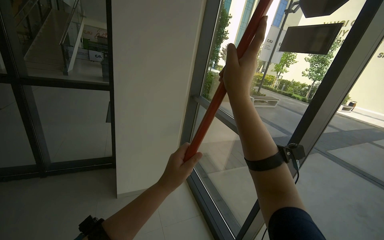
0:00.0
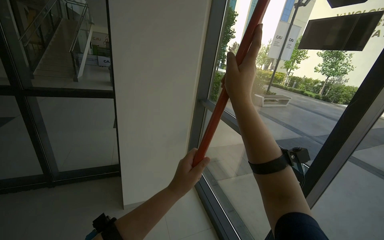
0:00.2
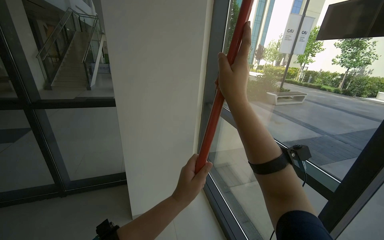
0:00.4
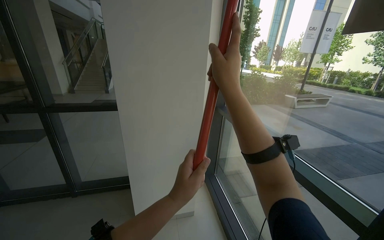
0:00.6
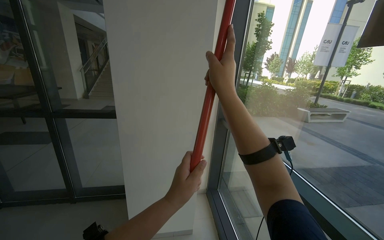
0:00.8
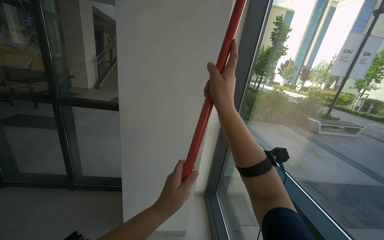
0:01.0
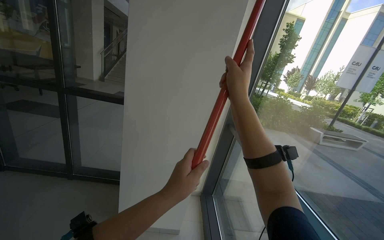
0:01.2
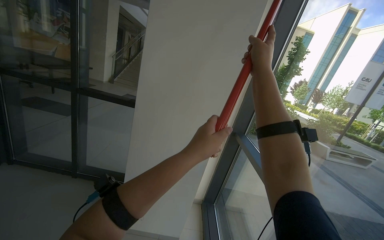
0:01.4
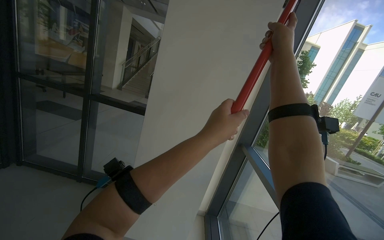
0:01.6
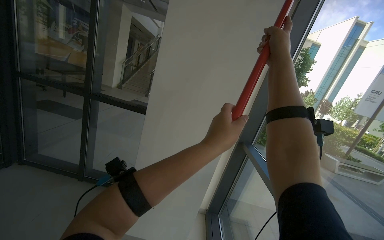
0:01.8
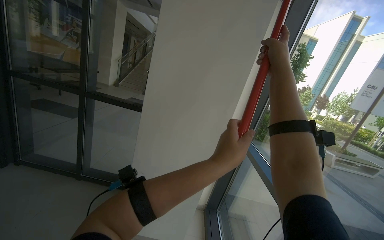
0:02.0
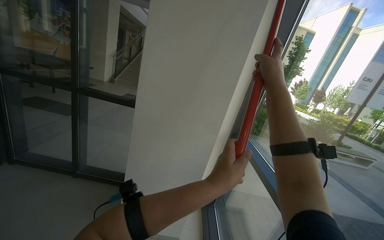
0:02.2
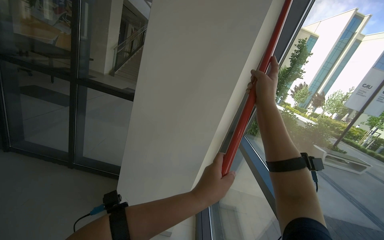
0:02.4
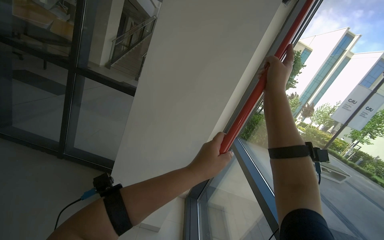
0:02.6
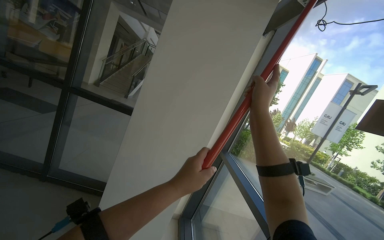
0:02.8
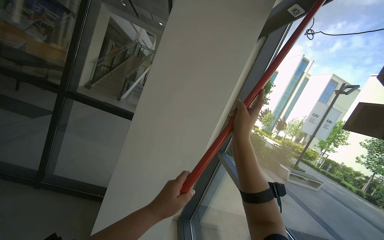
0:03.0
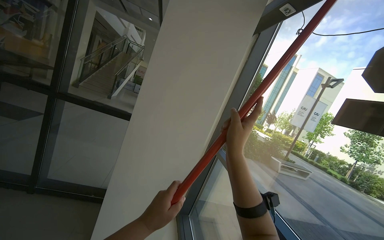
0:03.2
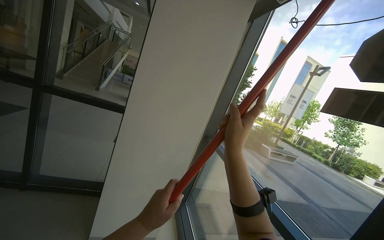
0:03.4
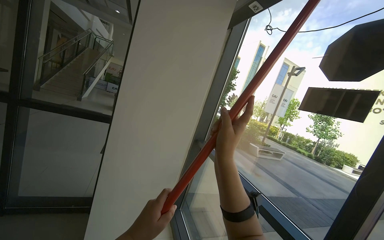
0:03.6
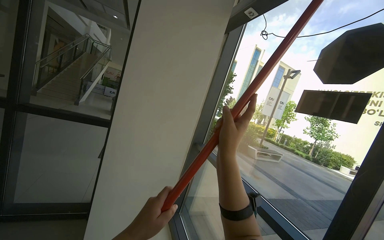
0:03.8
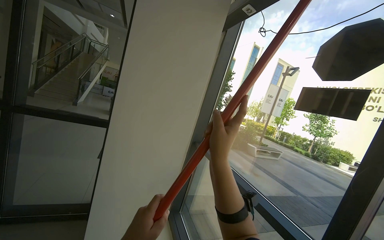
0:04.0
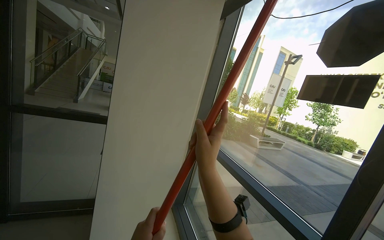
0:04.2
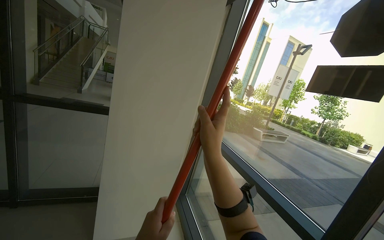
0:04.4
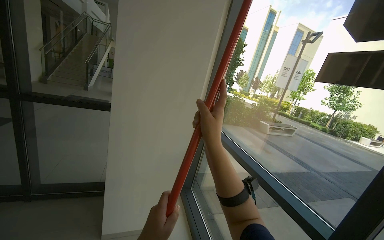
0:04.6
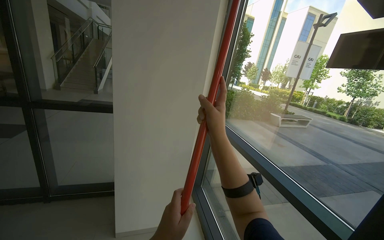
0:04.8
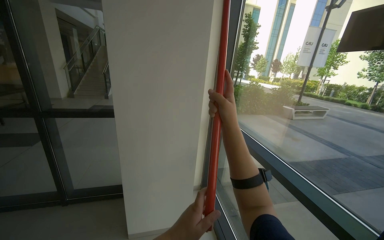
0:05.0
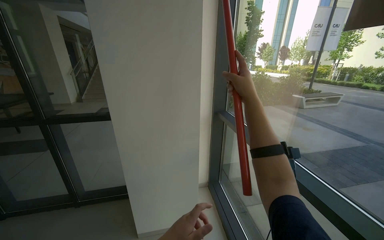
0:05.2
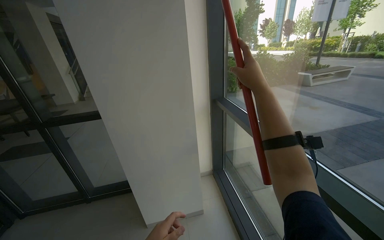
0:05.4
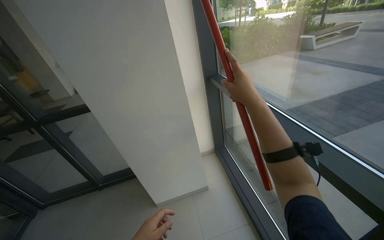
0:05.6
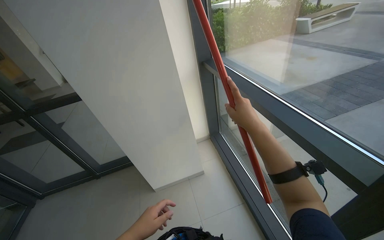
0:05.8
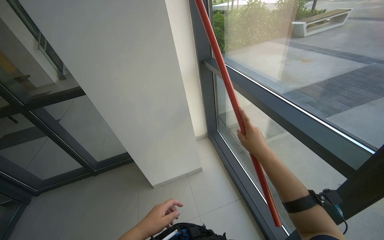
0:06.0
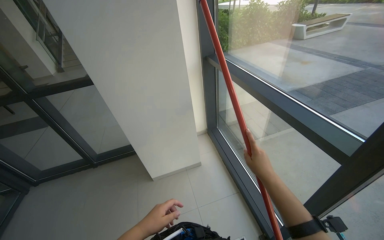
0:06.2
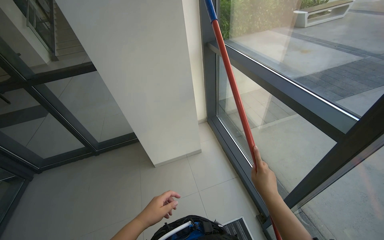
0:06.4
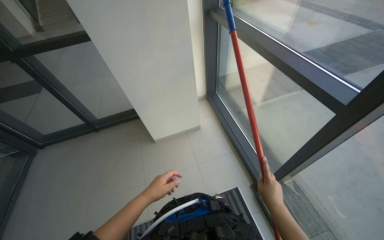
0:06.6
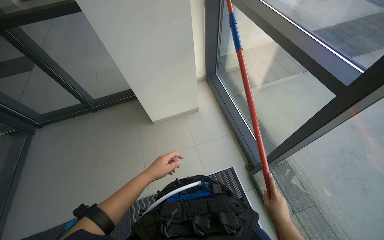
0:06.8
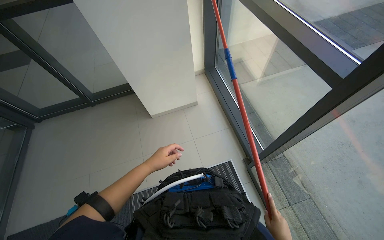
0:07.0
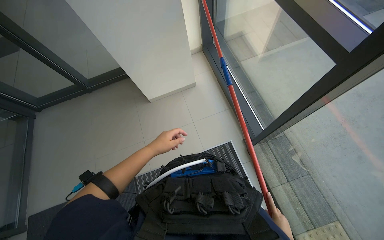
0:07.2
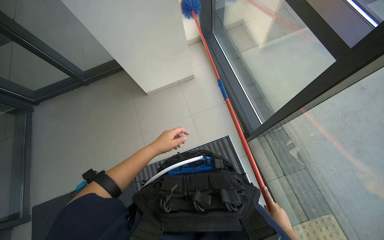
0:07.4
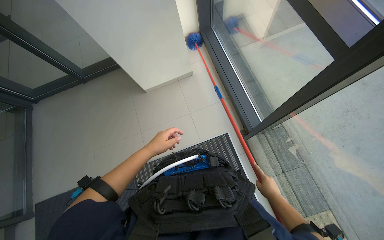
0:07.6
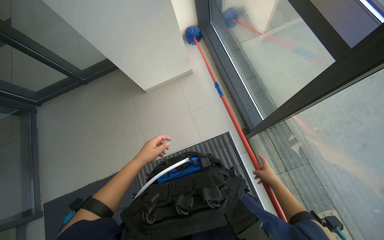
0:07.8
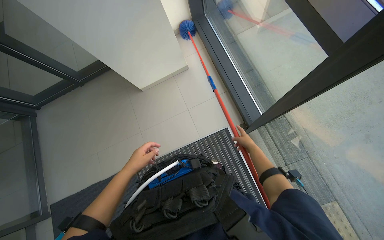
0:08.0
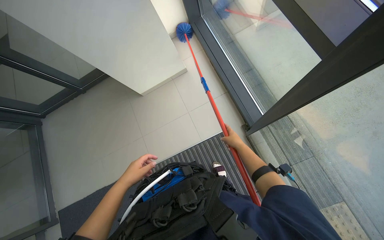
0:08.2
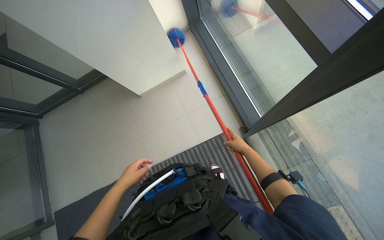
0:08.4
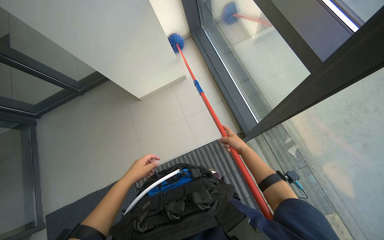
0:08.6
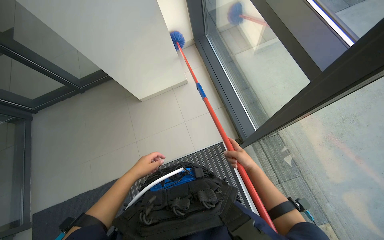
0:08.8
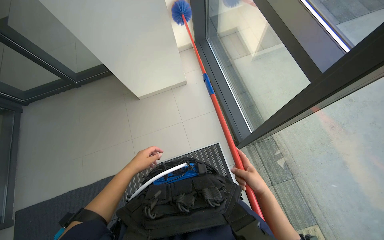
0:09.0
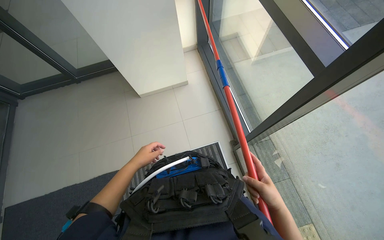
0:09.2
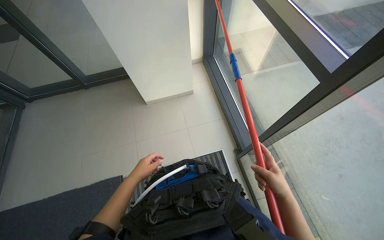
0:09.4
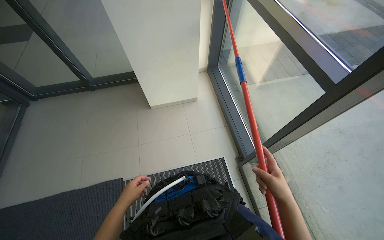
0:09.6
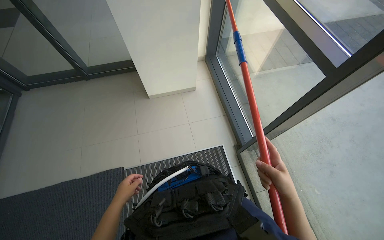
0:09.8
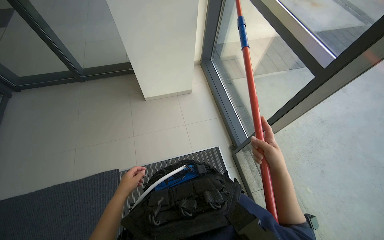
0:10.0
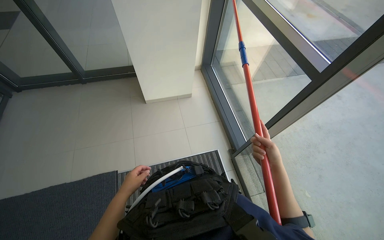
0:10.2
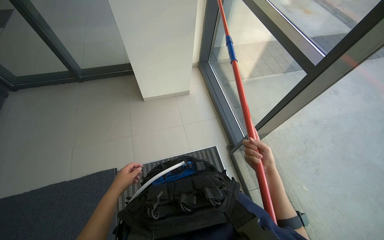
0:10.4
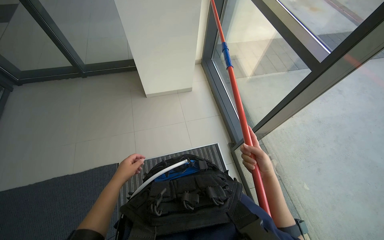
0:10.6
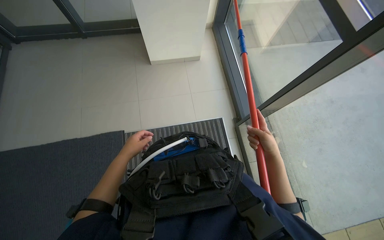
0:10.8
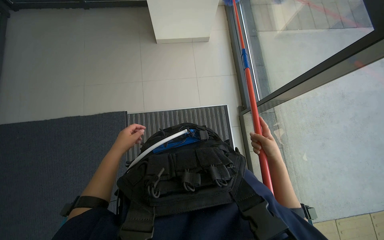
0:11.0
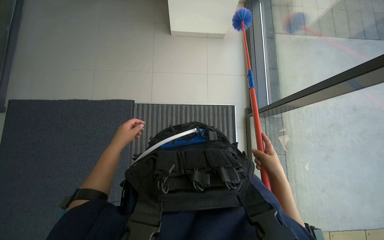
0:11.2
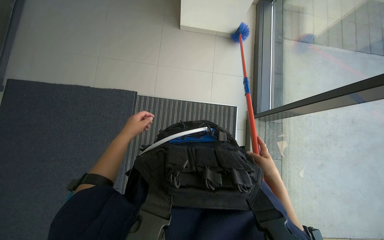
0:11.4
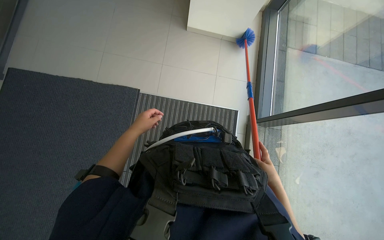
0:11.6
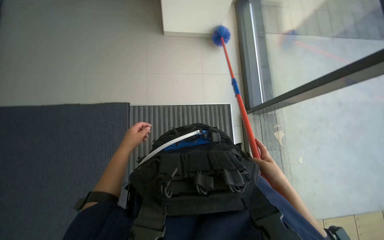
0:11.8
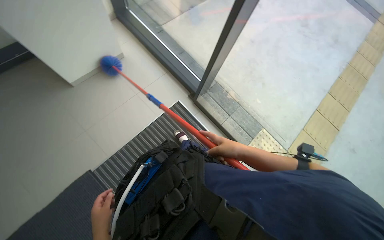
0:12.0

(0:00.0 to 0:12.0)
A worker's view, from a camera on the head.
Job: cleaning windows.
The whole recording: Dusting glass entrance doors and frames. The worker uses a long-handled duster to clean dust from the glass entrance doors and their frames.
0:00.0 - 0:01.6: The wearer looks some 25 degrees further to the left. The left hand moves up the picture and to the right, some 35 cm. Meanwhile the right hand heads up the picture, covering roughly 30 cm.
0:01.6 - 0:03.0: Both hands travel together down the picture and to the left, approximately 25 cm.
0:04.4 - 0:06.0: The wearer looks some 25 degrees further downward. The right hand shifts some 35 cm to the right and farther from the camera, and moves approximately 15 cm up the picture and comes back.
0:06.0 - 0:07.6: The view tips downward by approximately 35 degrees.
0:07.6 - 0:09.0: The right hand heads up the picture and nearer to the camera, covering approximately 15 cm.
0:10.4 - 0:12.0: The camera pitches downward, by some 20 degrees. The scene turns roughly 30 degrees counterclockwise in the picture.

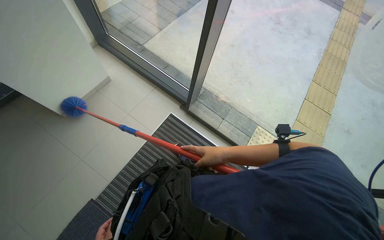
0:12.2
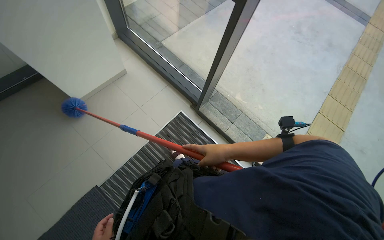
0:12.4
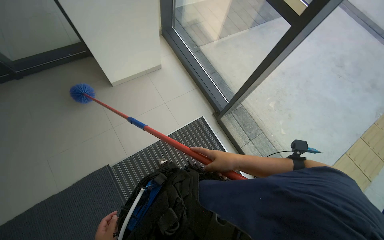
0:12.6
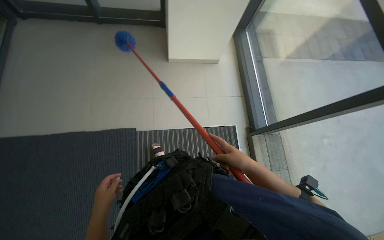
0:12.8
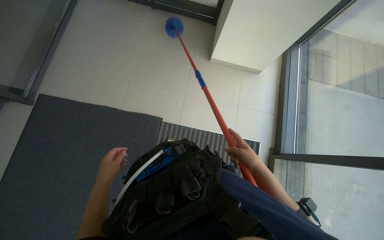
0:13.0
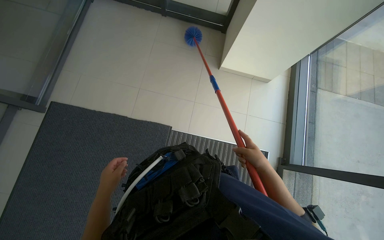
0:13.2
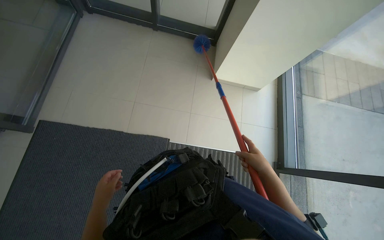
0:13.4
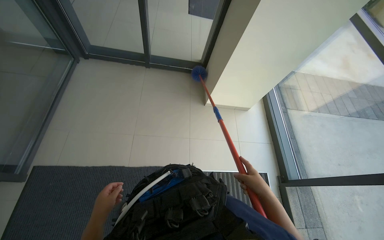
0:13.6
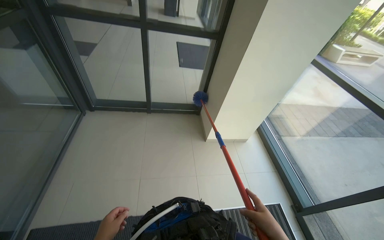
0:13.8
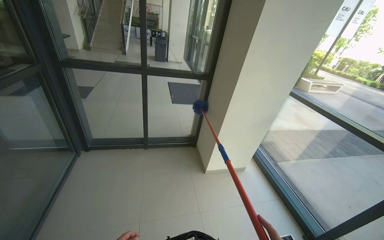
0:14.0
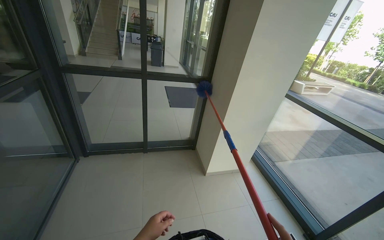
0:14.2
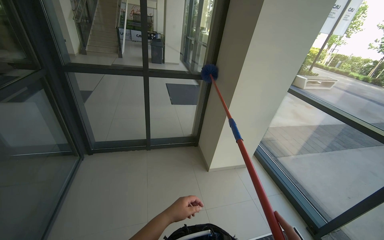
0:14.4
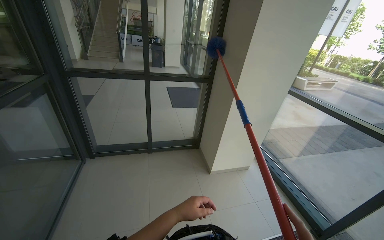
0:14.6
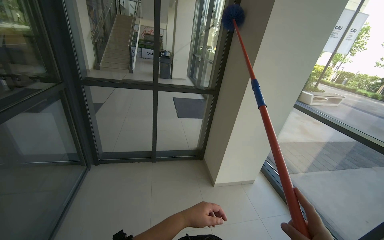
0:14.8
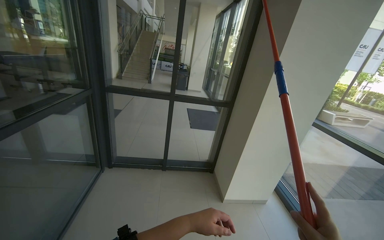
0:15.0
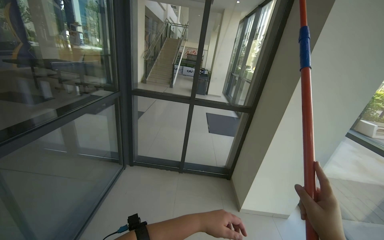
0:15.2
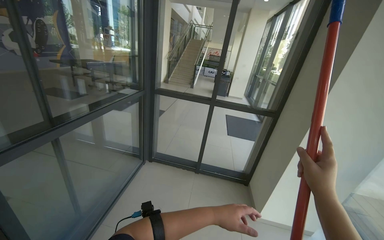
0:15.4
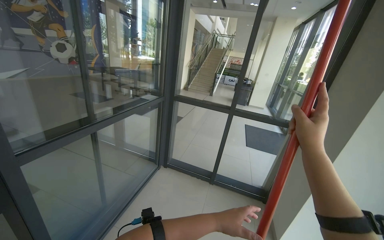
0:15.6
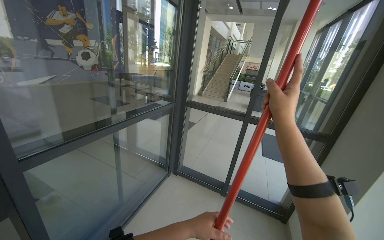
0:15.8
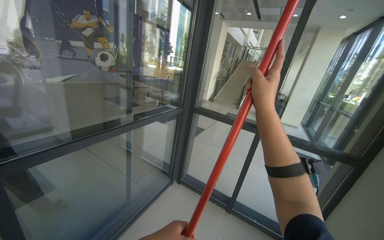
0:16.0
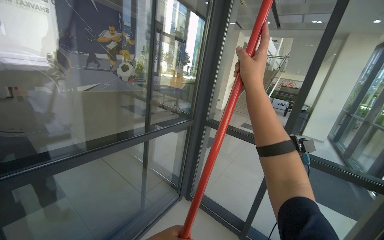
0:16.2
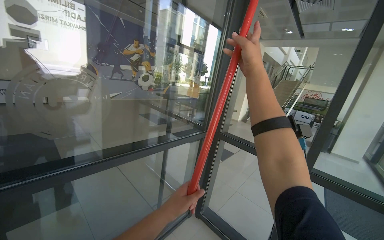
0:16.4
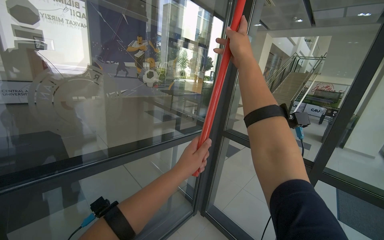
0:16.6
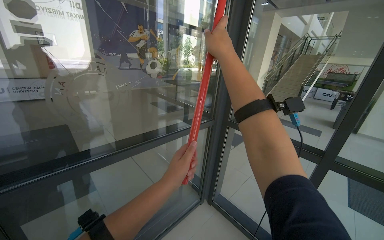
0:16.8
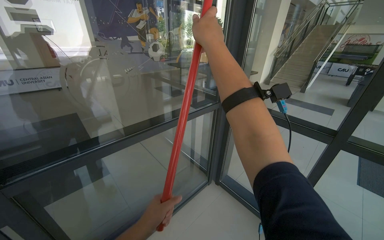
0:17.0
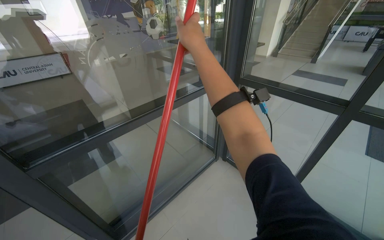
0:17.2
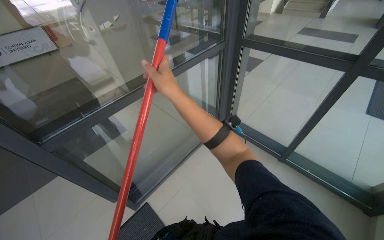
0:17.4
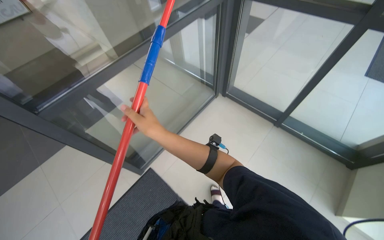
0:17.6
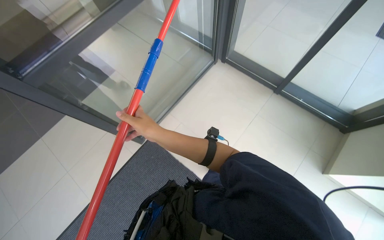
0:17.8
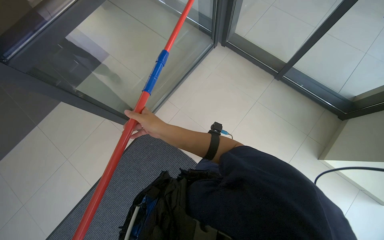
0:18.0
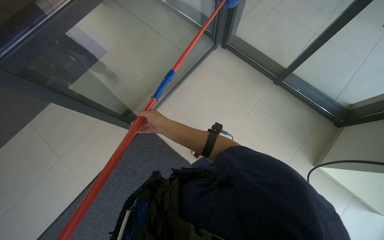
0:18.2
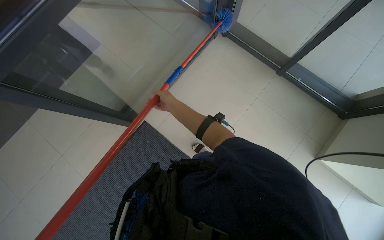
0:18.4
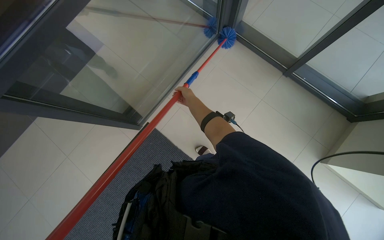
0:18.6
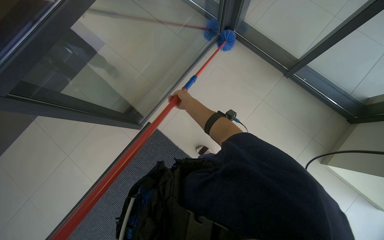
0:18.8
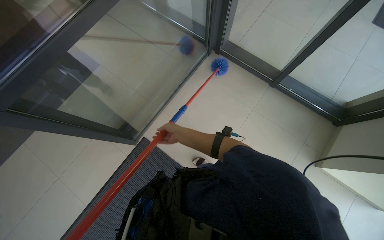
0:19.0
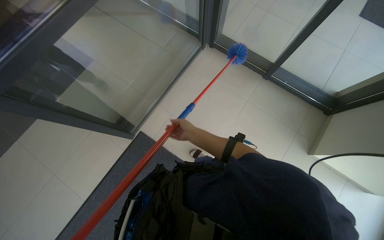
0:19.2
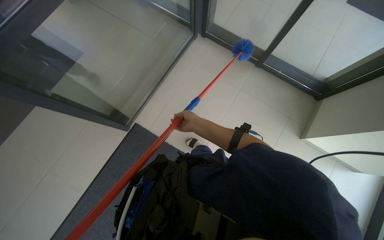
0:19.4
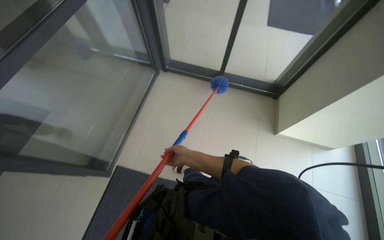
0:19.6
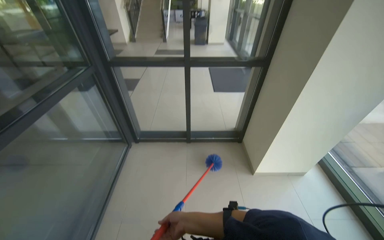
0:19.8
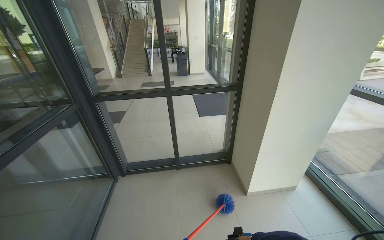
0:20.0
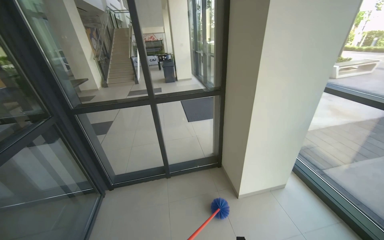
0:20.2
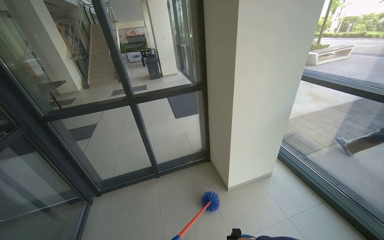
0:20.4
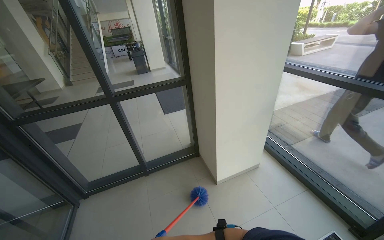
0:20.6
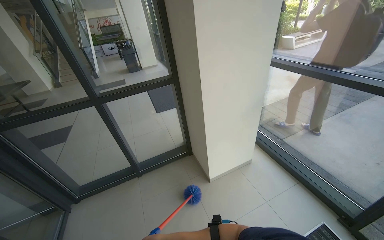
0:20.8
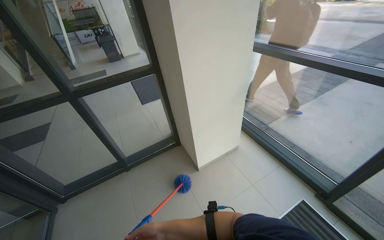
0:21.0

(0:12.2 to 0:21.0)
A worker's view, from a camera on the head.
Job: cleaning windows.
The whole recording: Dusting glass entrance doors and frames. The worker uses a long-handled duster to clean dust from the glass entrance doors and their frames.
0:12.2 - 0:13.6: The wearer moves roughly 40 cm. The head rotates approximately 60 degrees to the left. The view tips upward by about 20 degrees.
0:13.6 - 0:15.2: The camera travels some 40 cm. The camera pitches upward, by roughly 40 degrees.
0:15.2 - 0:16.6: The head travels some 50 cm. The head rotates approximately 40 degrees to the left. The wearer looks about 10 degrees further upward.
0:16.6 - 0:18.0: The camera pitches downward, by approximately 55 degrees.
0:18.0 - 0:19.6: The head rotates approximately 25 degrees to the right.
0:19.6 - 0:21.0: The head travels some 40 cm. The wearer looks approximately 45 degrees further to the right. The view tips upward by some 25 degrees.
